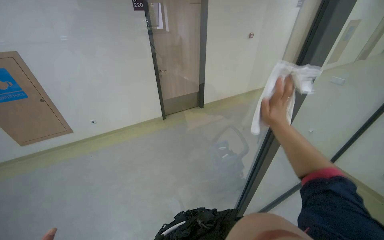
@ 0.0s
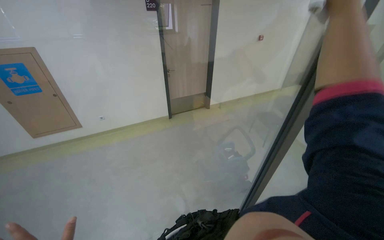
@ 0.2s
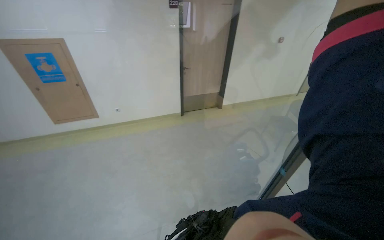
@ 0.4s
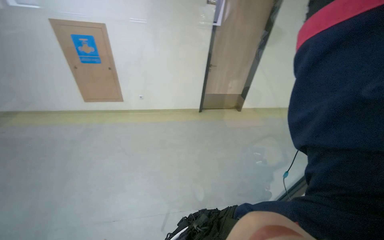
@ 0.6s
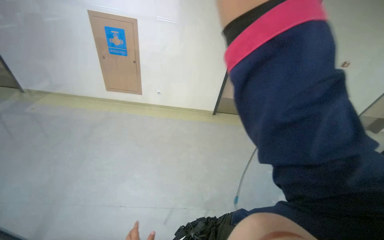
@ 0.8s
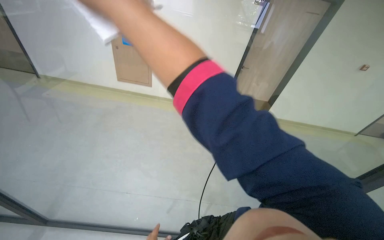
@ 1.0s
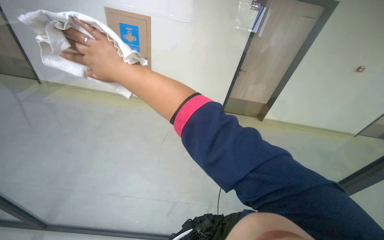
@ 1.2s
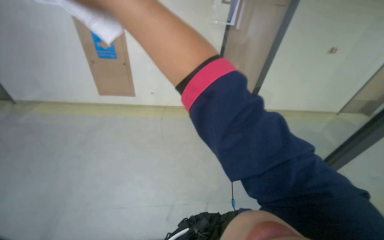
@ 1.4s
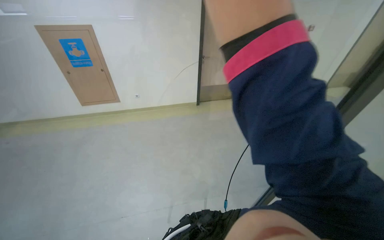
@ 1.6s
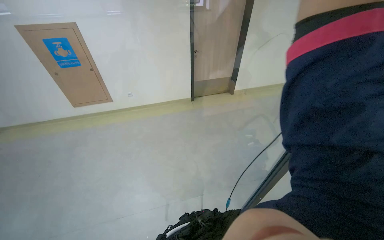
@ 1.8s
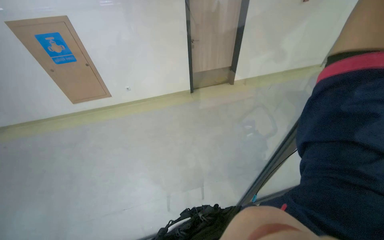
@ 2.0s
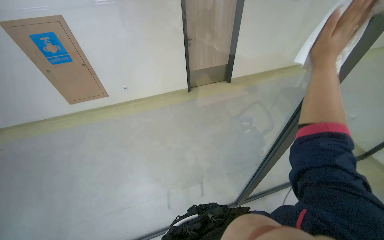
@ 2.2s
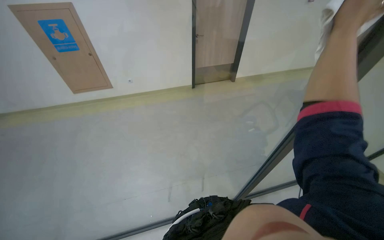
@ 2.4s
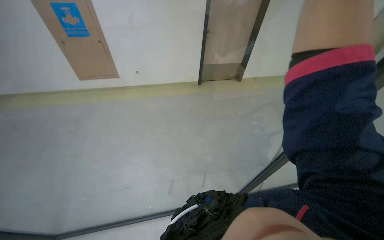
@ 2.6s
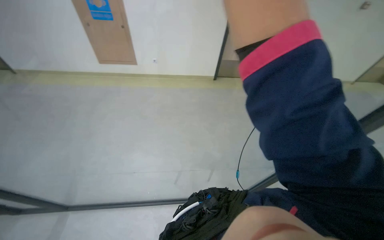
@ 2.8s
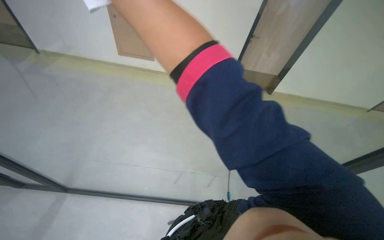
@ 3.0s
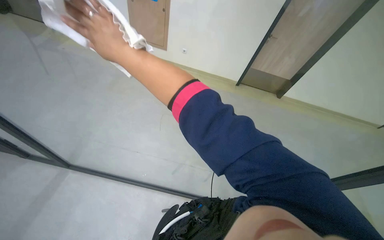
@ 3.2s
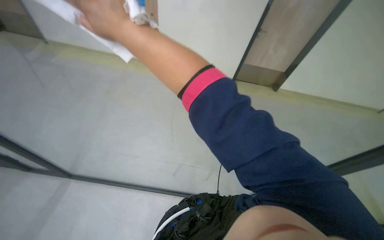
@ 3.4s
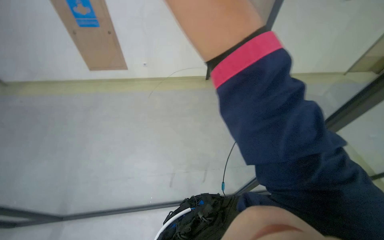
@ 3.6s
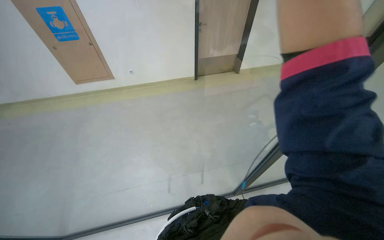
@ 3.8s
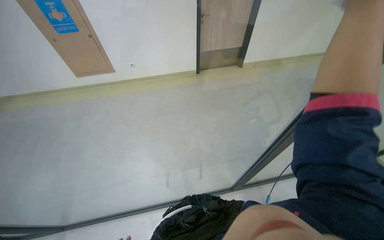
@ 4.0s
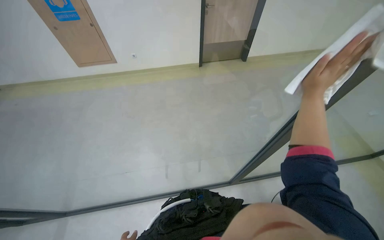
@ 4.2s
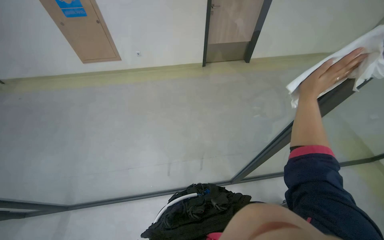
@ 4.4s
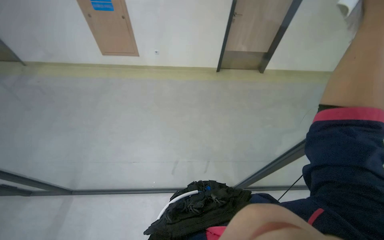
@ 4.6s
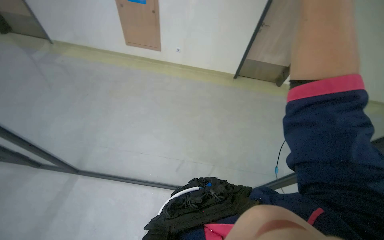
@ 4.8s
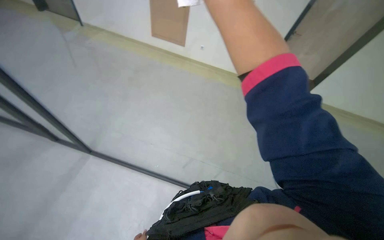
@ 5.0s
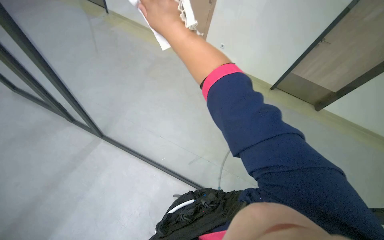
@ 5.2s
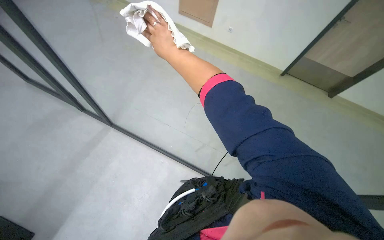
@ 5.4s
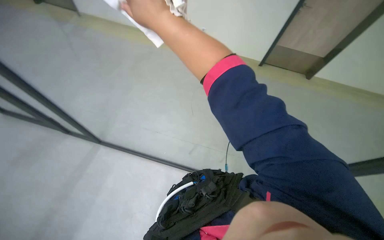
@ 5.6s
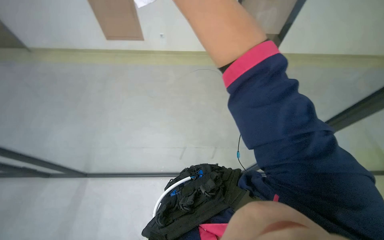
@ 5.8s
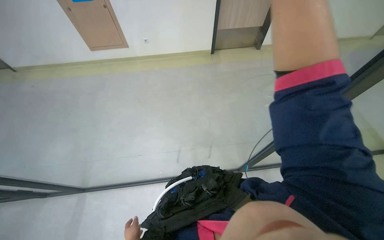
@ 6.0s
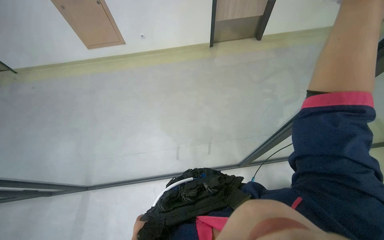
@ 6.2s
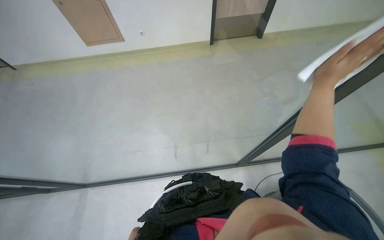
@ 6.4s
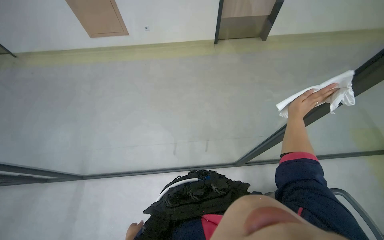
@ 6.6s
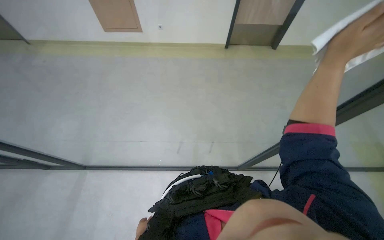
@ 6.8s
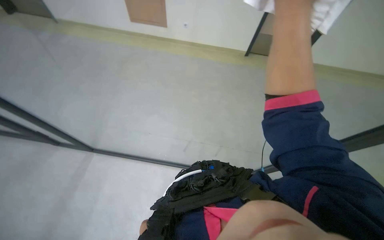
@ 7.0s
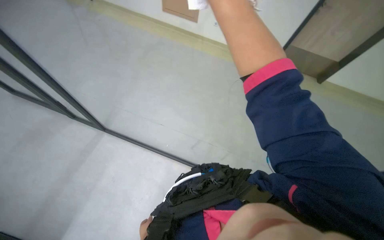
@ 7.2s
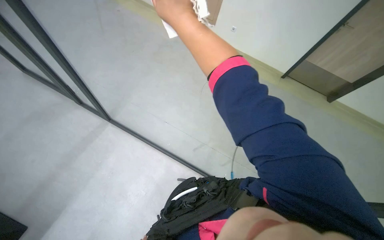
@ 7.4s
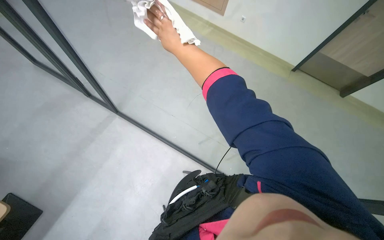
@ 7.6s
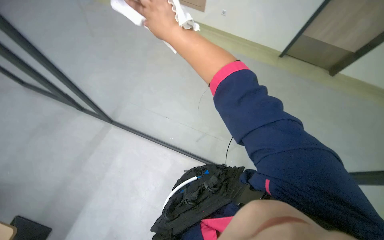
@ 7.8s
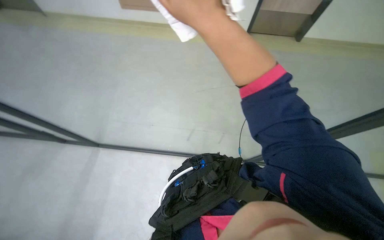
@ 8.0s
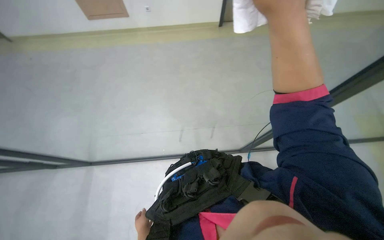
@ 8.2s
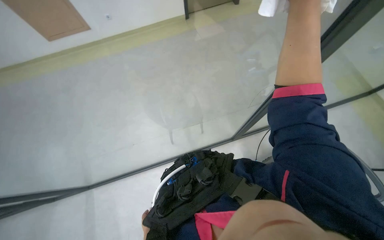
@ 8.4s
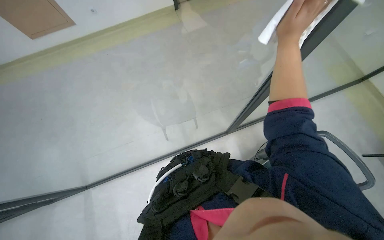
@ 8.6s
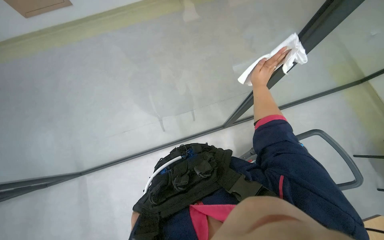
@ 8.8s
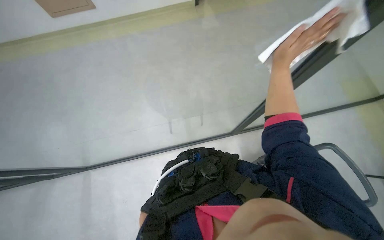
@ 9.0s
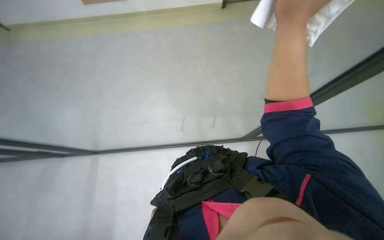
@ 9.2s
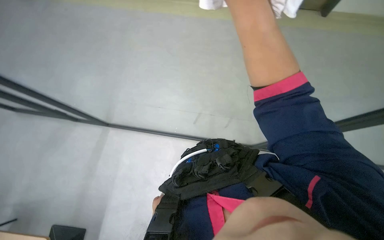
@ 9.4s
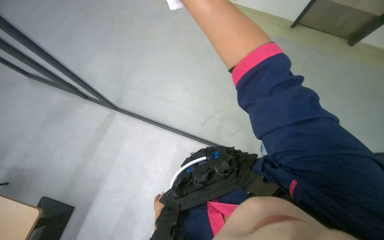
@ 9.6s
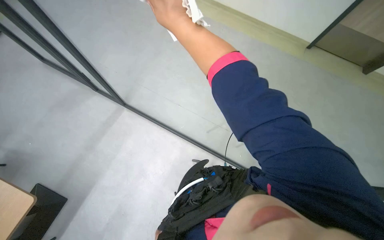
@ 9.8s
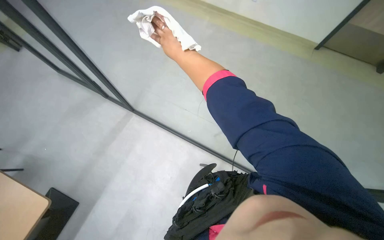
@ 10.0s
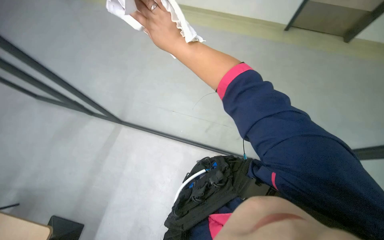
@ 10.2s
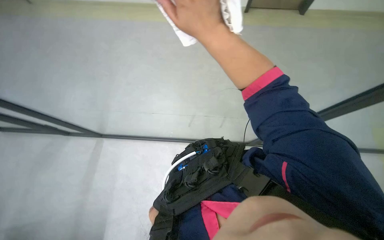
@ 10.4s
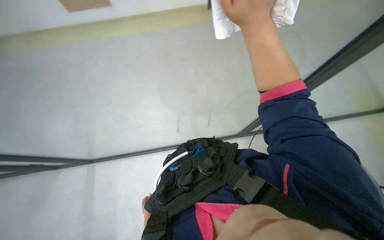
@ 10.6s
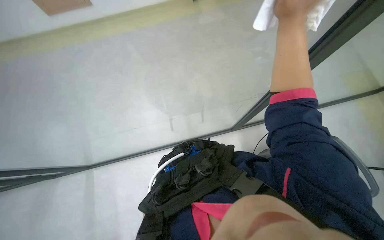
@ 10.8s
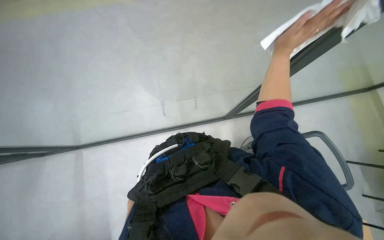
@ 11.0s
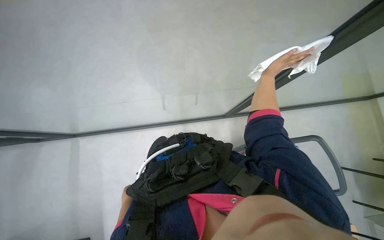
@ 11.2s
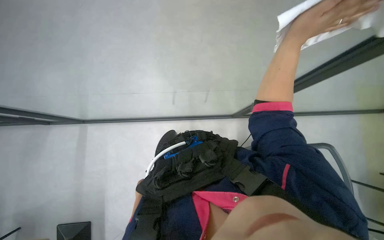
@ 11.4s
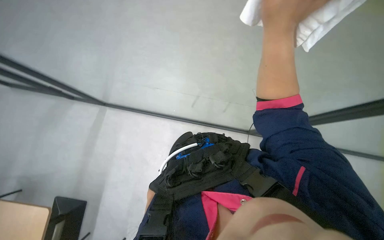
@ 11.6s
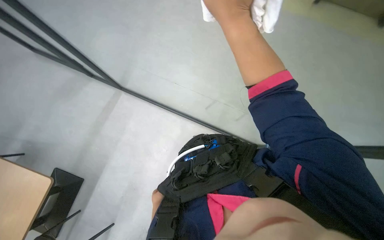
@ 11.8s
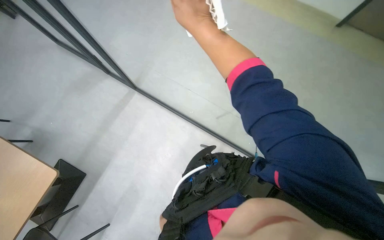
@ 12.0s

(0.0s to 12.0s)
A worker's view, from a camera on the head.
Job: cleaning windows.
The whole recording: Cleaning glass partition. The worker wrings a cloth, then uses it and a spray bottle to clean the glass partition and nearby chairs.
0.0s - 1.6s: The head rotates roughly 15 degrees to the left.
6.0s - 7.6s: The head turns to the left by some 40 degrees.
7.6s - 9.0s: The right hand shifts some 35 cm to the right.
10.4s - 12.0s: The right hand moves nearer and farther over roughly 25 cm, changing direction 2 times.

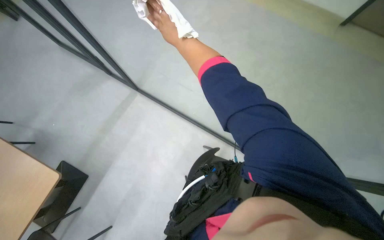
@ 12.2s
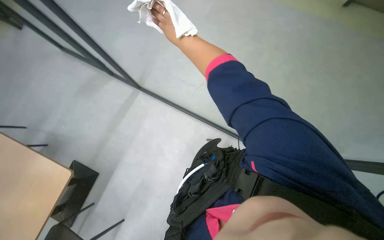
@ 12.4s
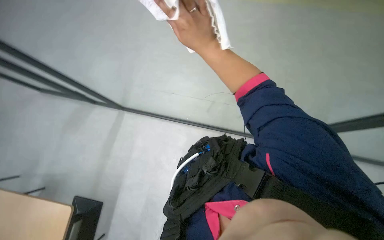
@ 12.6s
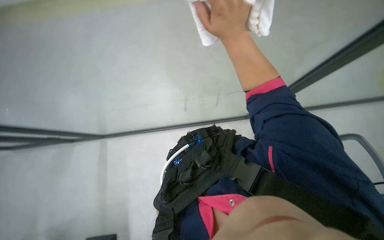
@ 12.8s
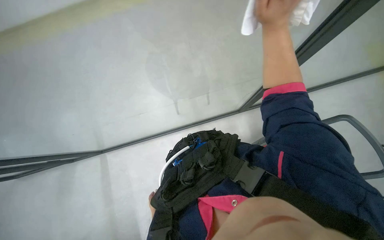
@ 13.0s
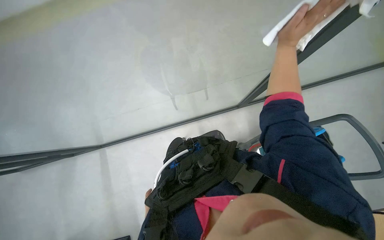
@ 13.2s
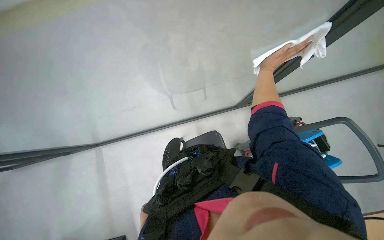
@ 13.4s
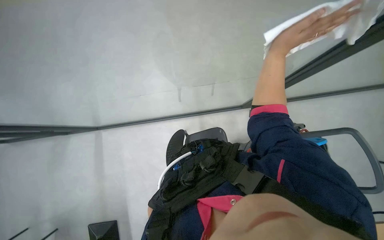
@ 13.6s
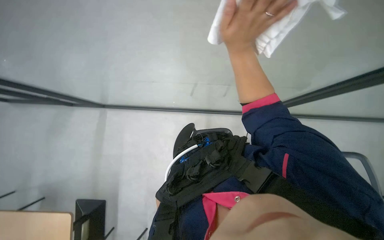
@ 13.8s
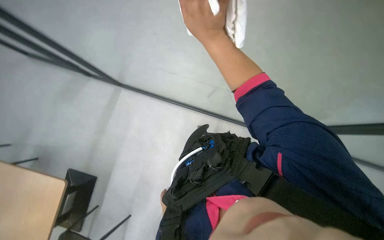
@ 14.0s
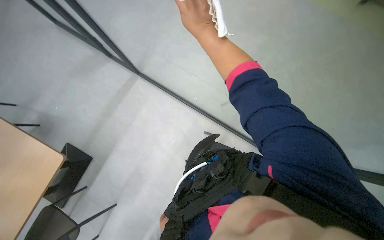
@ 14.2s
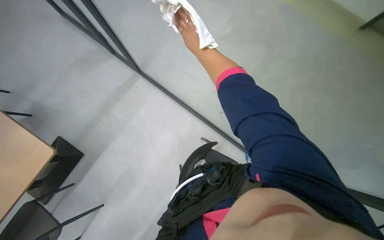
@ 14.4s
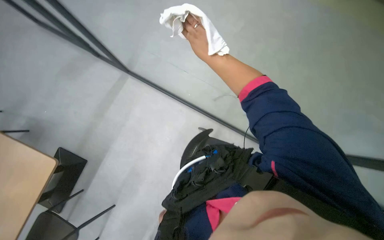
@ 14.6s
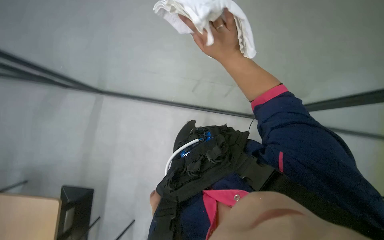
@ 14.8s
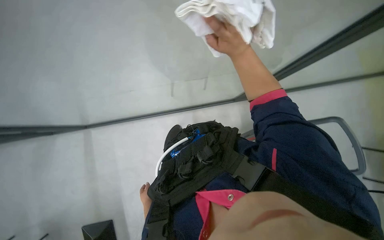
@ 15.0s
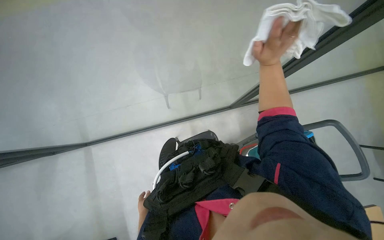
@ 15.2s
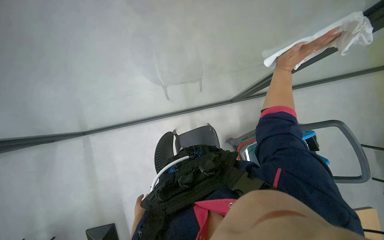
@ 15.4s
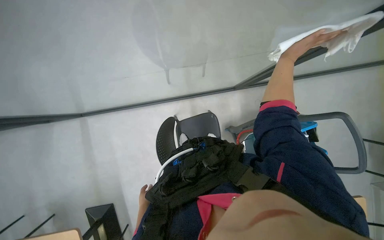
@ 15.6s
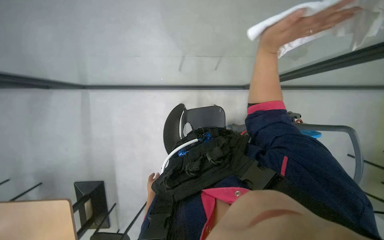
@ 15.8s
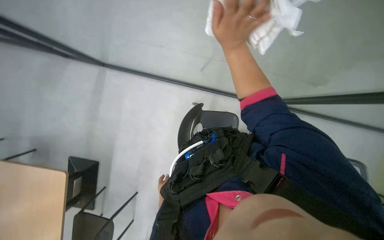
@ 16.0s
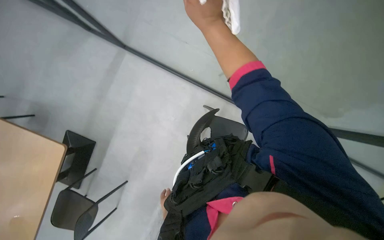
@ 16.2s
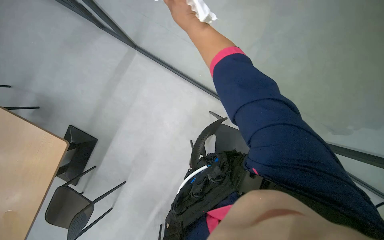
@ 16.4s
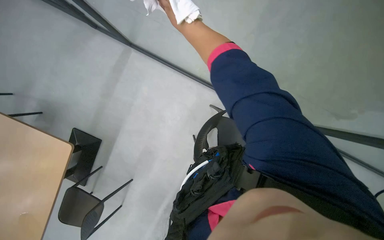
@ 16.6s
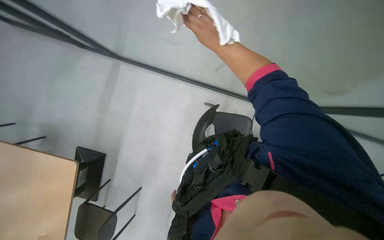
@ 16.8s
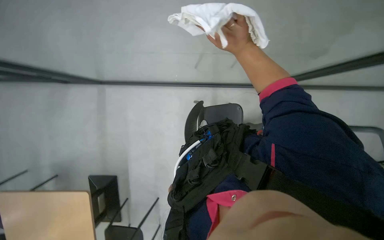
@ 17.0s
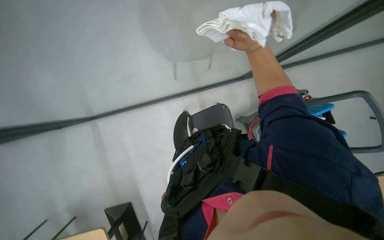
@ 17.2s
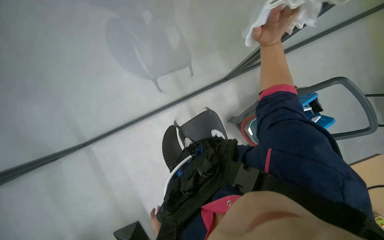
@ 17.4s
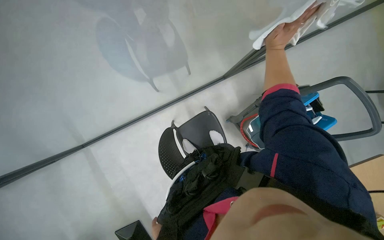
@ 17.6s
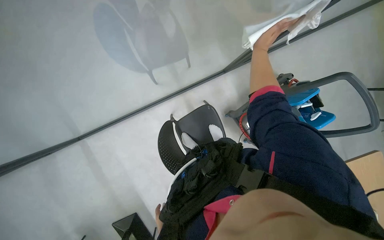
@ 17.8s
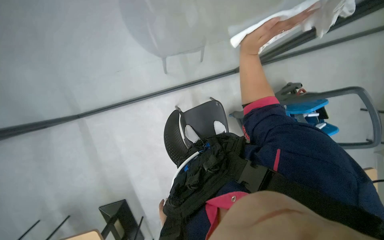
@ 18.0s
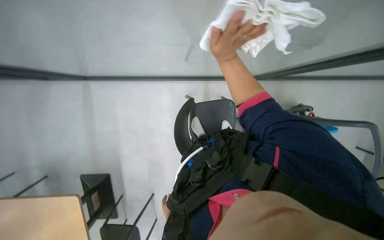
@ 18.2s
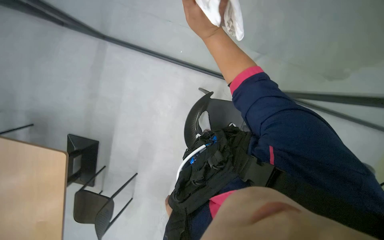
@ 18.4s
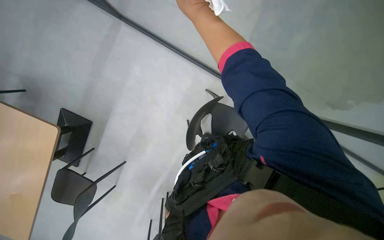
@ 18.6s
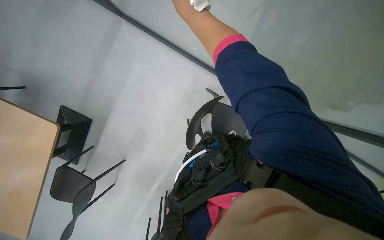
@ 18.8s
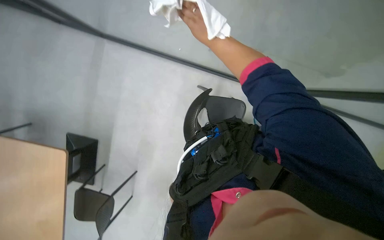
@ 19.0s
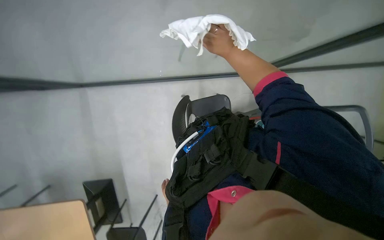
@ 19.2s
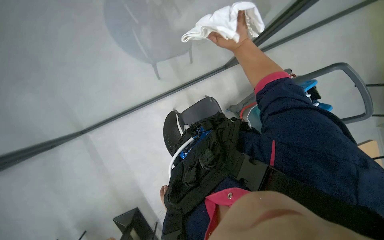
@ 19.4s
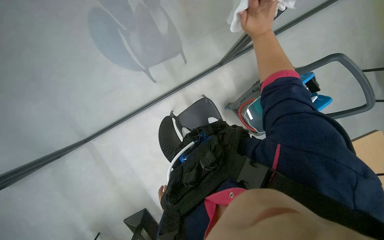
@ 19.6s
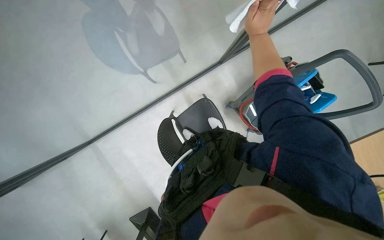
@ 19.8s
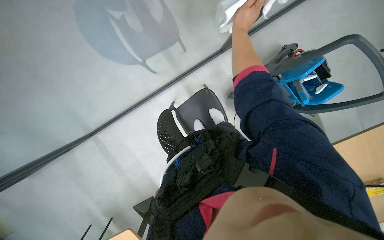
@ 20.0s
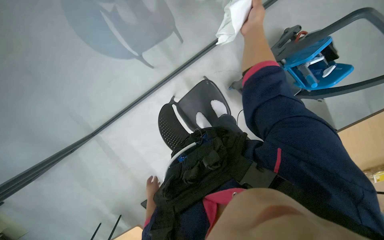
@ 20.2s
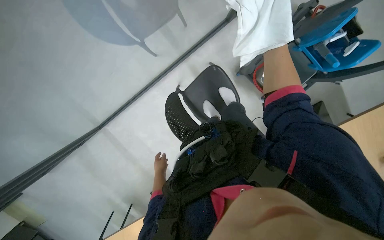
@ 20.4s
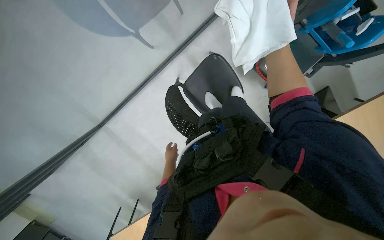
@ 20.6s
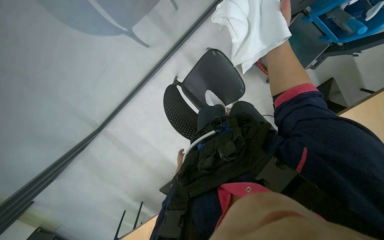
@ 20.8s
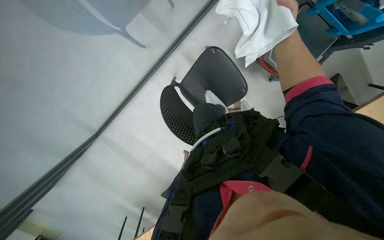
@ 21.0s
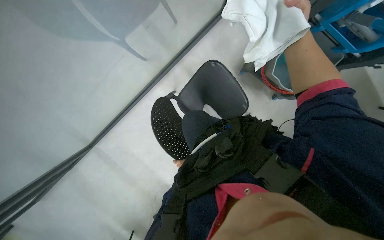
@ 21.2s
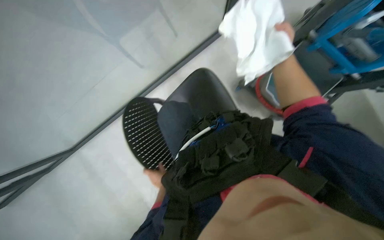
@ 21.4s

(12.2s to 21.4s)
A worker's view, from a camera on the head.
Job: cleaning windows.
The whole recording: Cleaning glass partition. The worker wrings a cloth, then uses it and a spray bottle to clean the glass partition and nearby chairs.
12.2s - 13.8s: The right hand travels to the right by roughly 25 cm.
15.2s - 16.8s: Everything in view rotates some 30 degrees clockwise.
16.8s - 18.4s: The wearer moves about 40 cm.
18.4s - 19.8s: The right hand goes about 35 cm to the right.
19.8s - 21.4s: The camera travels about 40 cm.
